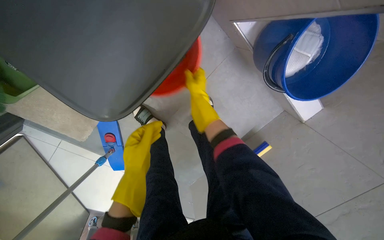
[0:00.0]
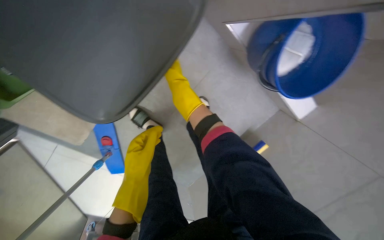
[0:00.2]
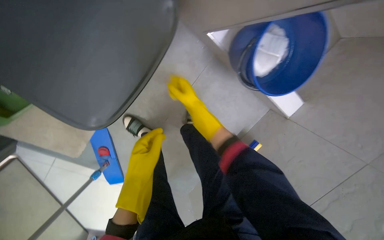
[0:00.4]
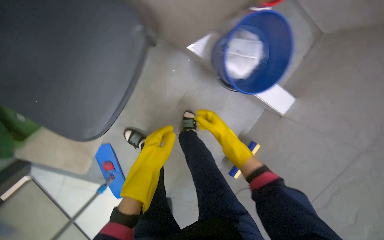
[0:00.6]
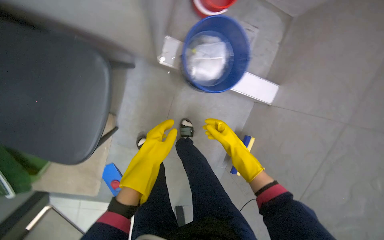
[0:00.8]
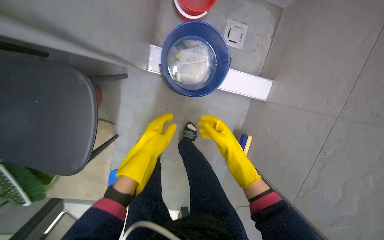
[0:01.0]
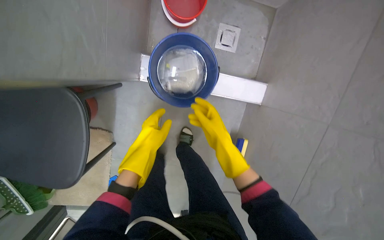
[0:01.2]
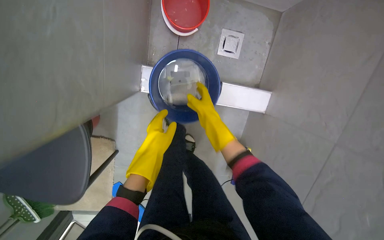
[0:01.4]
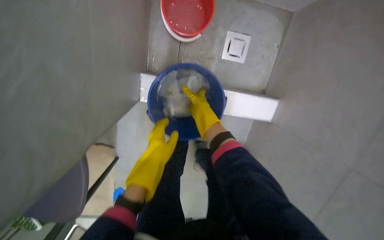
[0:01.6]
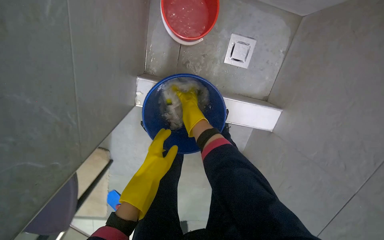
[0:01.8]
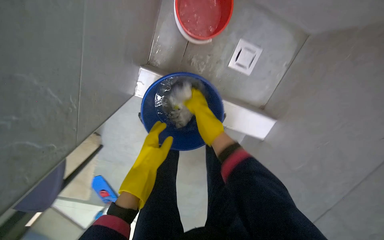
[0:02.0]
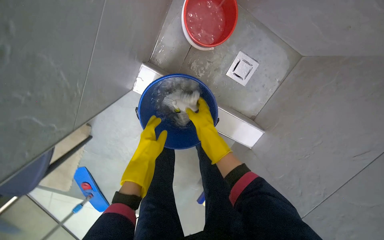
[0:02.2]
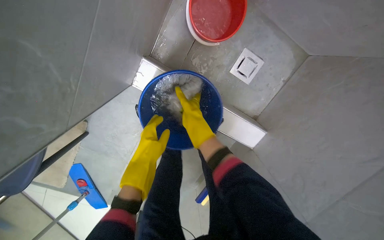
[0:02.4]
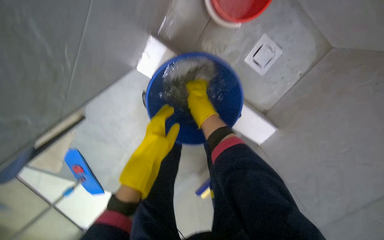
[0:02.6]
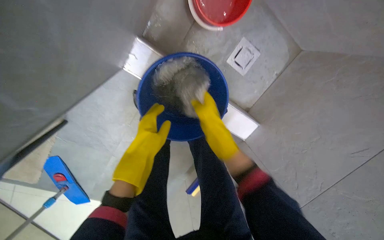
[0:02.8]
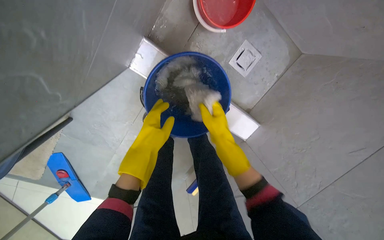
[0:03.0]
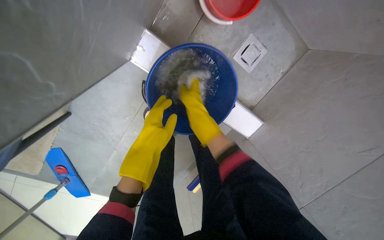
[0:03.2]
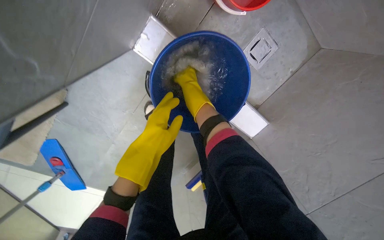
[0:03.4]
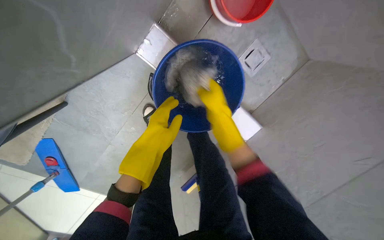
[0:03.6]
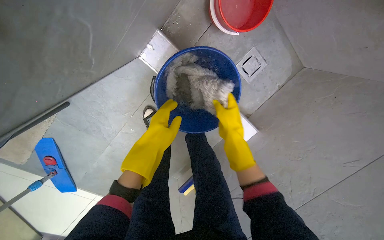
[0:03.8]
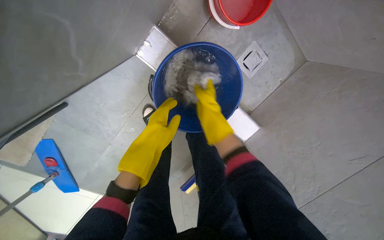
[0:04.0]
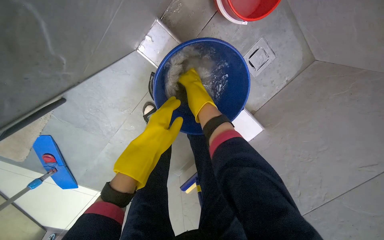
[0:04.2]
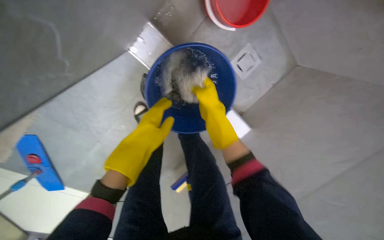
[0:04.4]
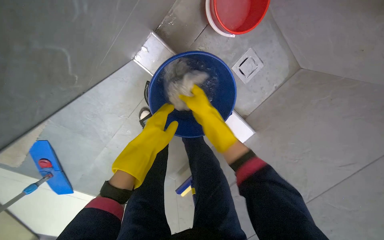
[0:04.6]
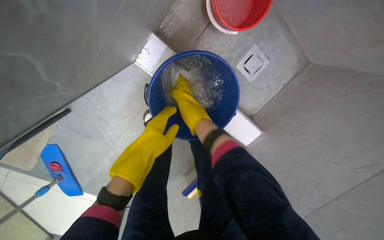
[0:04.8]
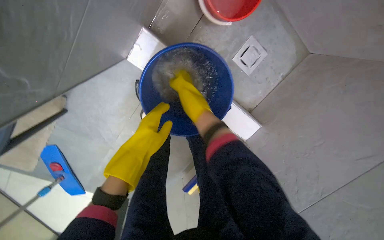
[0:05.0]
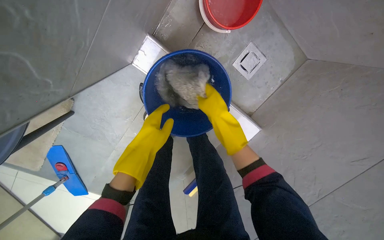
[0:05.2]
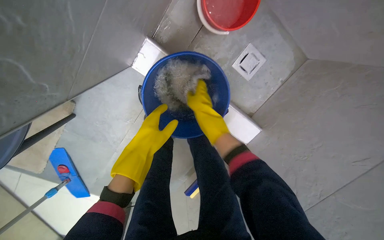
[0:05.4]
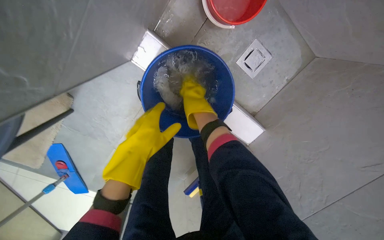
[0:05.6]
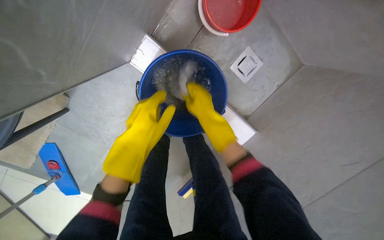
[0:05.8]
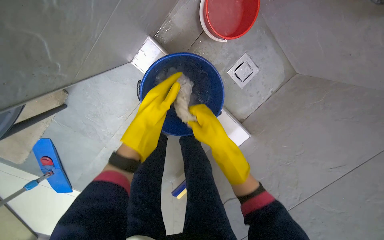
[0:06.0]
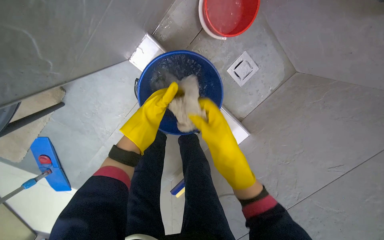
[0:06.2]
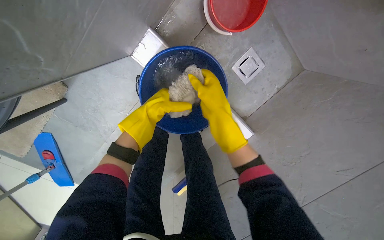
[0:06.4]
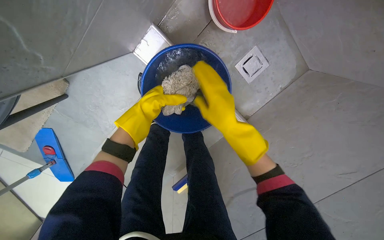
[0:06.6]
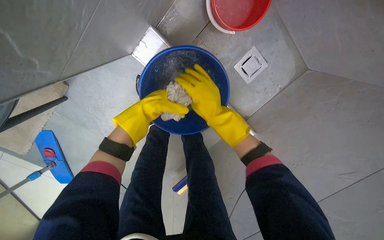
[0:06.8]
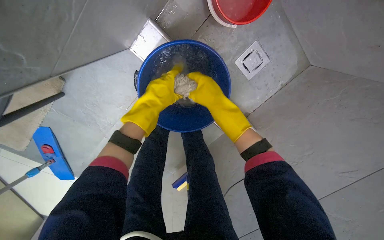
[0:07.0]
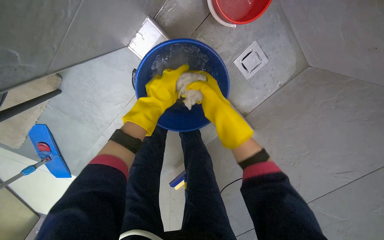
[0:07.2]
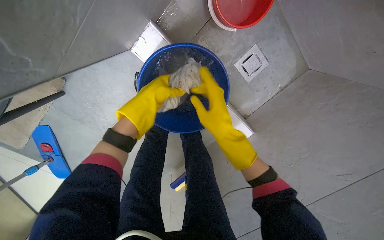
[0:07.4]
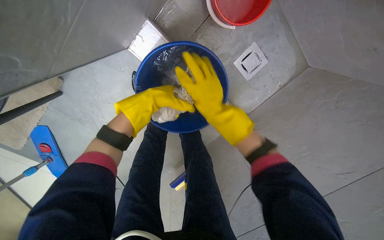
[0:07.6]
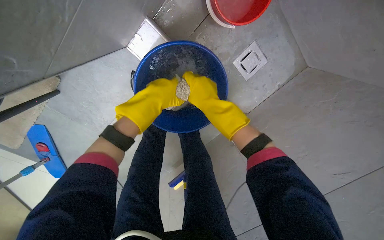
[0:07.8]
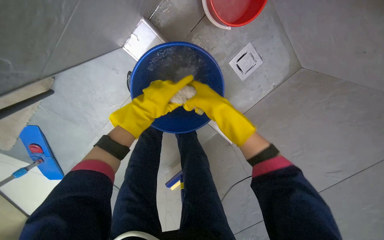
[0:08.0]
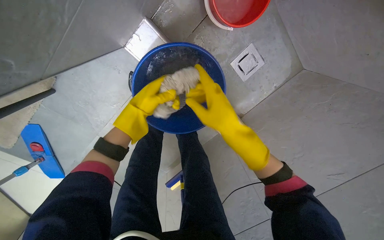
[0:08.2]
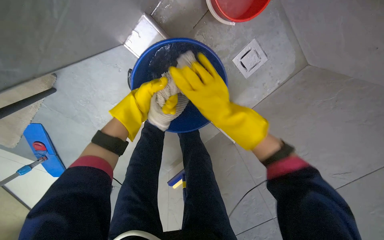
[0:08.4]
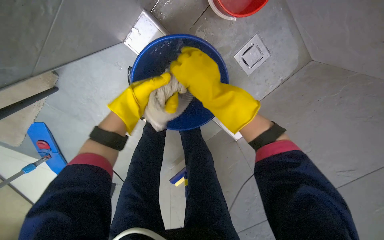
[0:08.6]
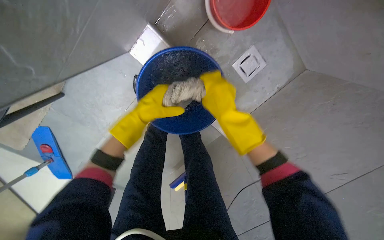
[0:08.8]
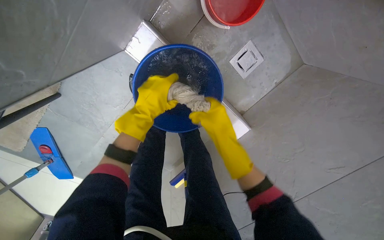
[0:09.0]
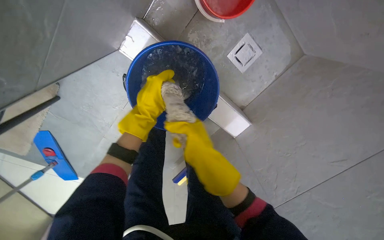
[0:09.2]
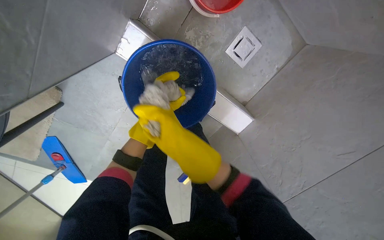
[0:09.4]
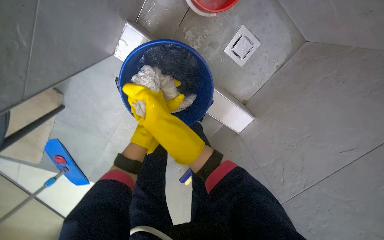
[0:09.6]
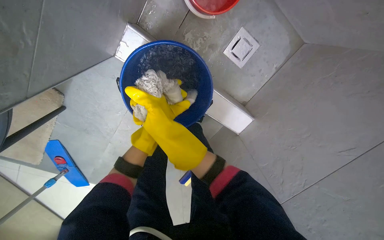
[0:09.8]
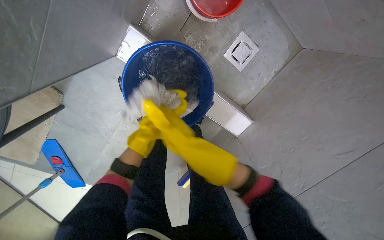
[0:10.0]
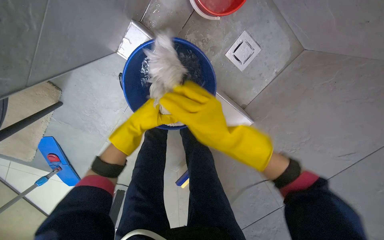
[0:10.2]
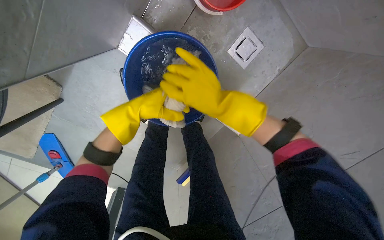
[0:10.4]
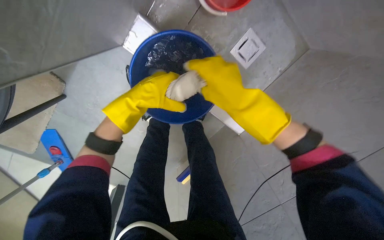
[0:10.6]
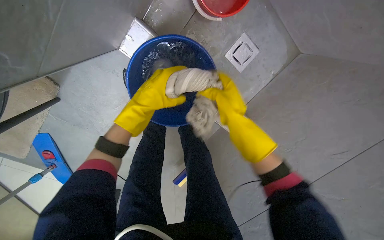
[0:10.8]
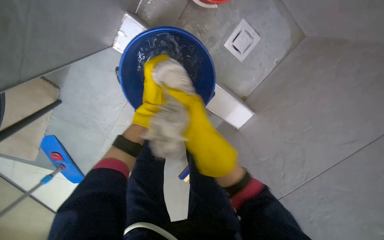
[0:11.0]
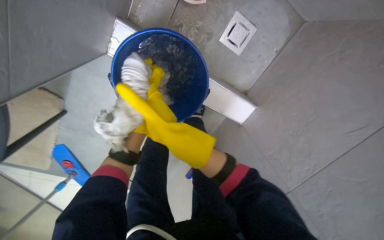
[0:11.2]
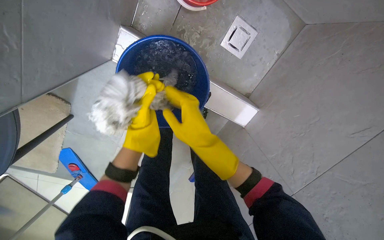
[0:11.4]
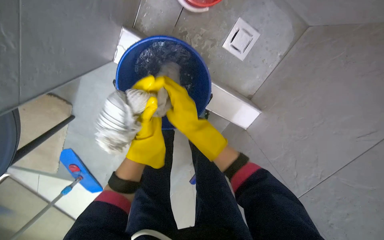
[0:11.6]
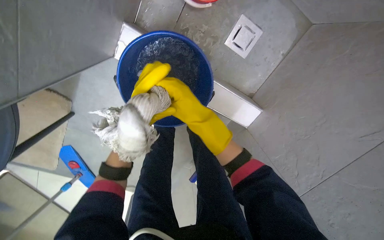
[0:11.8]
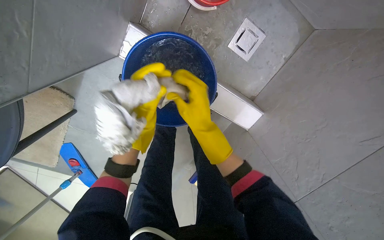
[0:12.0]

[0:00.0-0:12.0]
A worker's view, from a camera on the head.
Job: preparing cleaning supplies.
The whole recording: Preparing cleaning tools and mopping floor. The worker prepares the mop bucket with water and cleaning solution, and cleans buckets.
0:00.0 to 0:01.6: The wearer moves approximately 50 cm. Everything in view rotates roughly 30 degrees counterclockwise.
0:03.0 to 0:04.4: The right hand goes up and down the picture, some 20 cm each way, reversing 2 times.
0:04.4 to 0:06.0: The right hand heads nearer to the camera and down the picture, covering about 15 cm.
0:06.0 to 0:07.6: The right hand shifts approximately 10 cm up the picture. The left hand swings nearer and farther, about 15 cm each way, with 2 reversals.
0:07.6 to 0:09.0: The left hand goes nearer and farther, about 20 cm each way, reversing 2 times.
0:09.0 to 0:10.4: The right hand shifts roughly 35 cm farther from the camera and to the left.
0:10.4 to 0:12.0: The right hand moves to the right and nearer to the camera, roughly 25 cm.

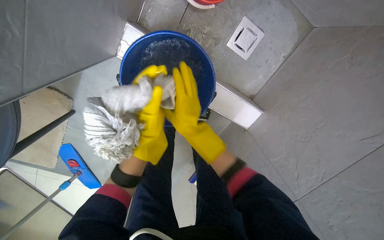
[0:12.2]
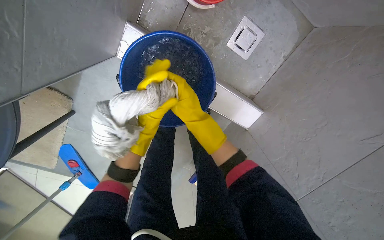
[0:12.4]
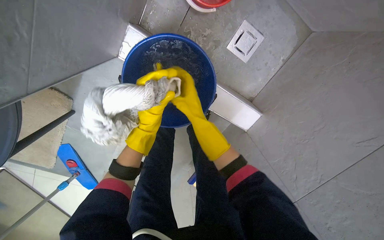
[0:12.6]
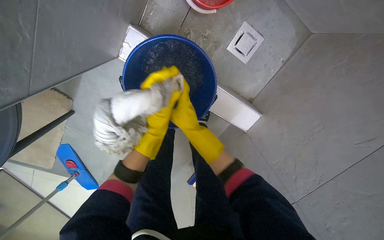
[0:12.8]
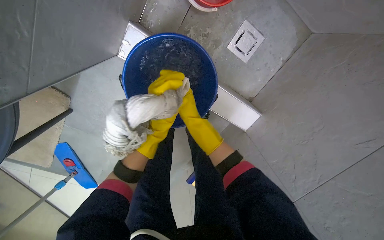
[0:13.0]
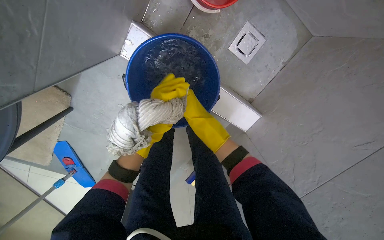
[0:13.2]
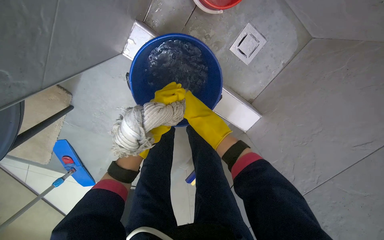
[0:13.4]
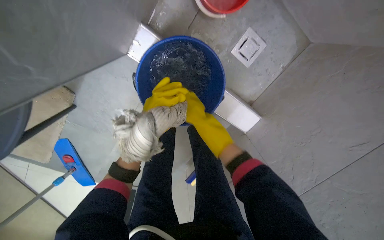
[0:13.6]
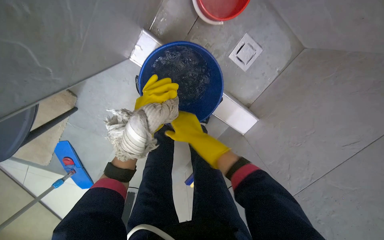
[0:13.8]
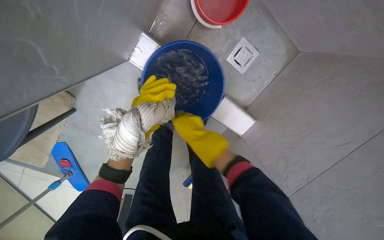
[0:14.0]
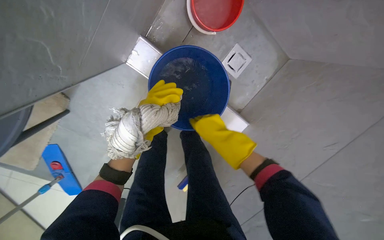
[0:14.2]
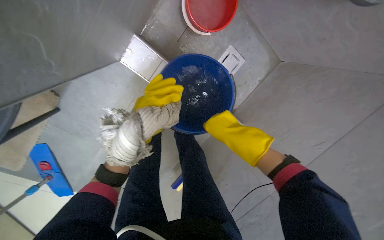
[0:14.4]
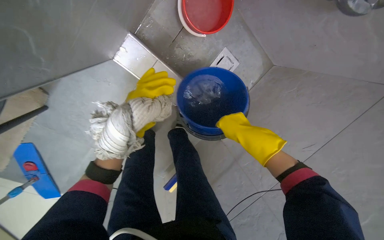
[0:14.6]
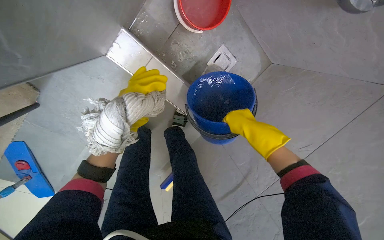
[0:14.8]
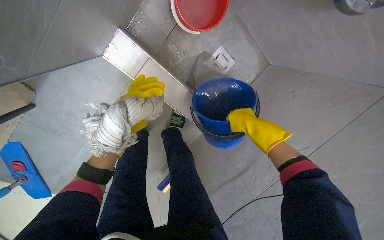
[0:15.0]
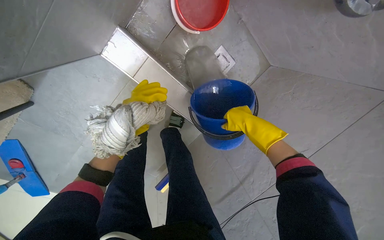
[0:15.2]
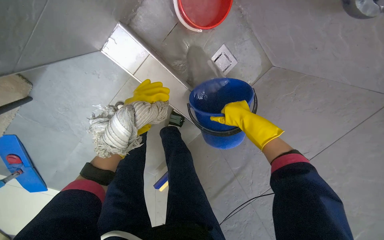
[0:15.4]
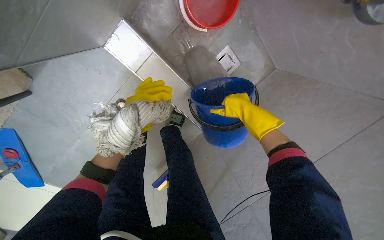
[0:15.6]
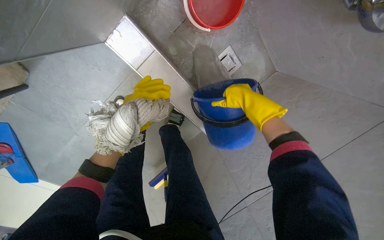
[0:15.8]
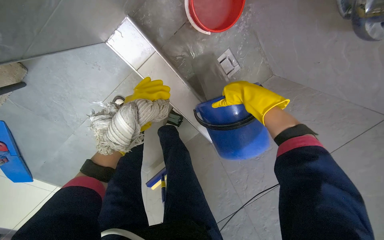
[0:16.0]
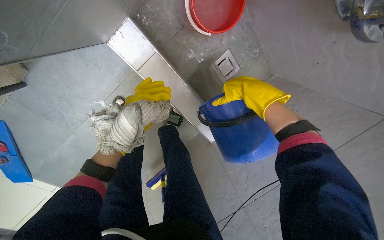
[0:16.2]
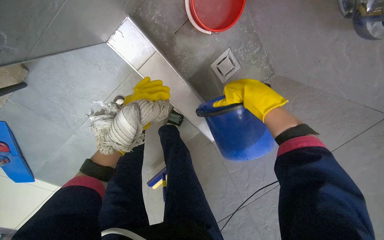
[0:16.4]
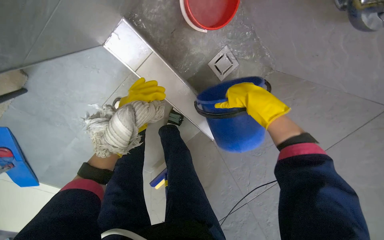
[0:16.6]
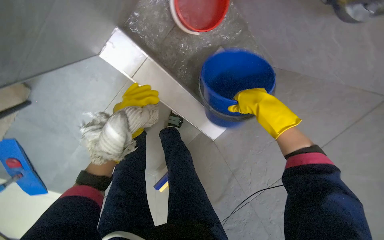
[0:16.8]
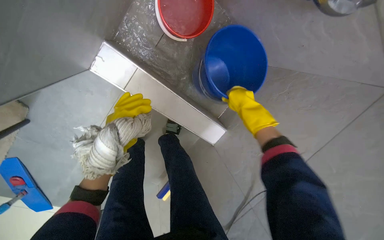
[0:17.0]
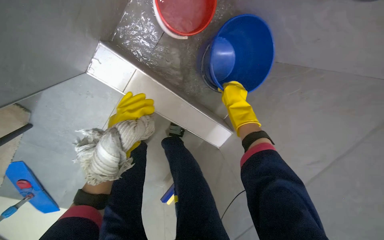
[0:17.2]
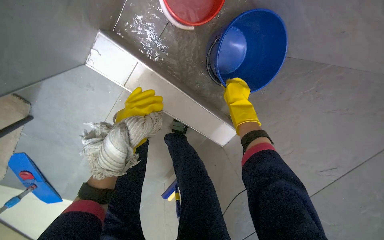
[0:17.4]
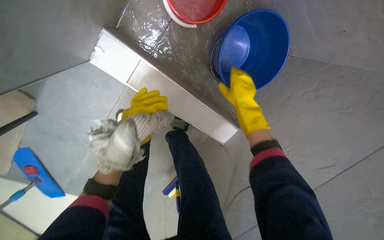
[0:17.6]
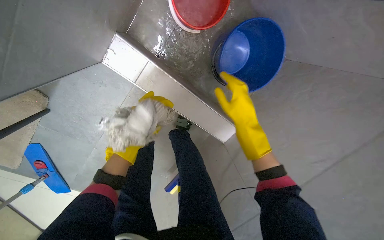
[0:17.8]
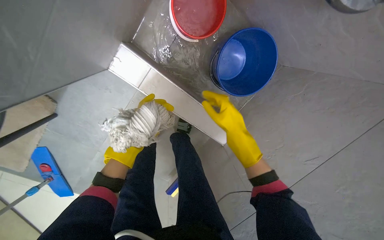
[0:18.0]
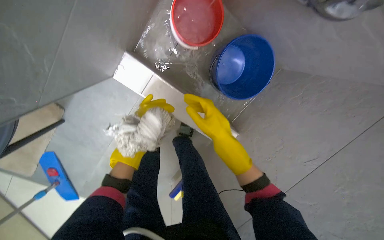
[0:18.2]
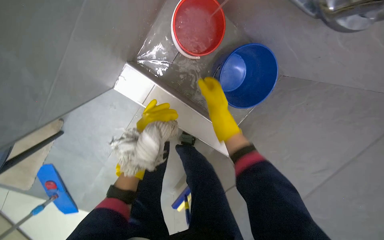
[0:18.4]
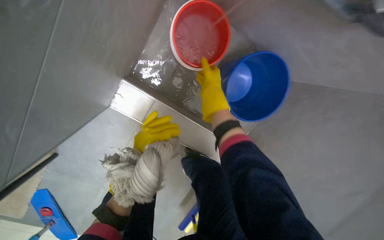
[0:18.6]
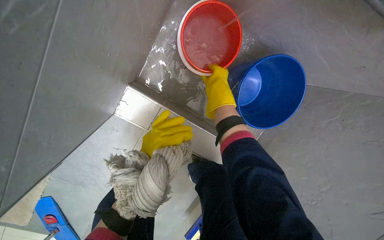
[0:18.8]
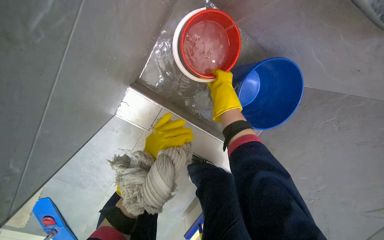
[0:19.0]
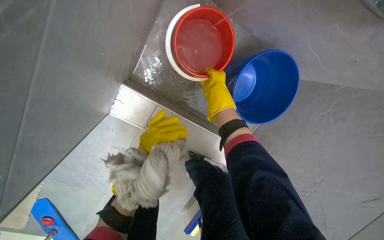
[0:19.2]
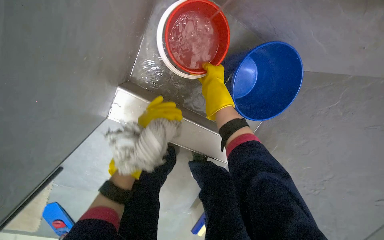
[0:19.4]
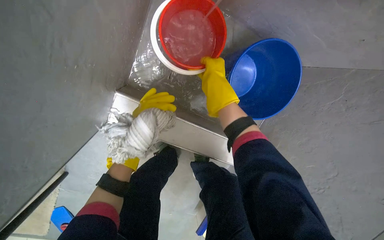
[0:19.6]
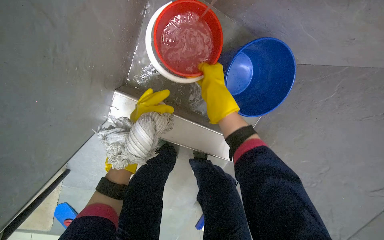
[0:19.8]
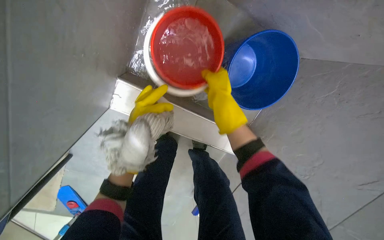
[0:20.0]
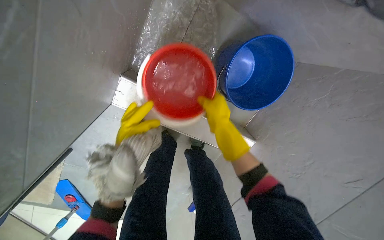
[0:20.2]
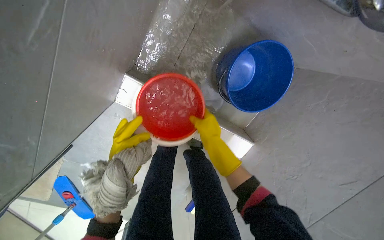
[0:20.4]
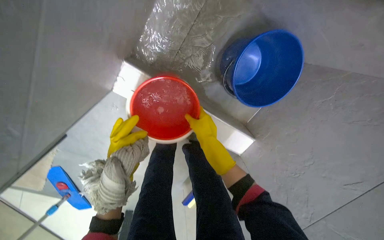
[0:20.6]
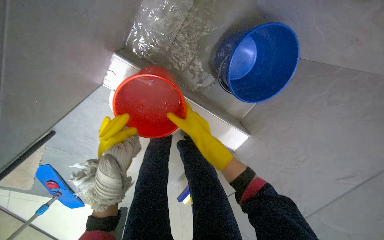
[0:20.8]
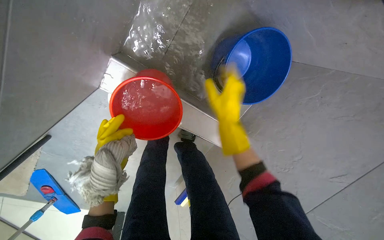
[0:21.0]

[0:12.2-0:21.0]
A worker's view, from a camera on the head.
Job: preparing cleaning supplies.
The whole recording: Preparing cleaning tools and mopping floor. The worker prepares the mop bucket with water and cleaning solution, and cleans buckets.
0:12.2 to 0:13.6: The right hand goes nearer and farther, roughly 20 cm each way, reversing 2 times.
0:13.6 to 0:15.2: The right hand travels nearer to the camera and back again, approximately 15 cm each way.
0:15.2 to 0:16.6: The right hand moves nearer and farther over approximately 10 cm, changing direction 2 times.
0:19.6 to 0:21.0: Both hands move down the picture, some 10 cm.
